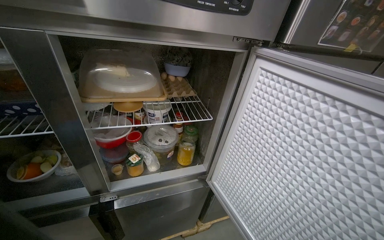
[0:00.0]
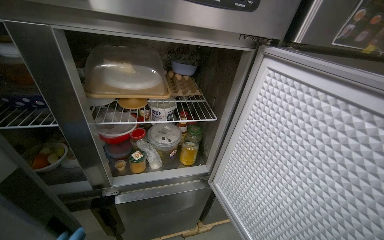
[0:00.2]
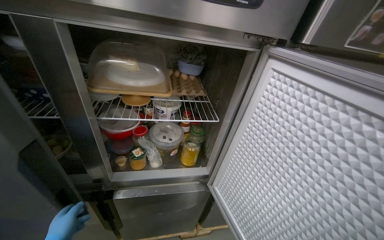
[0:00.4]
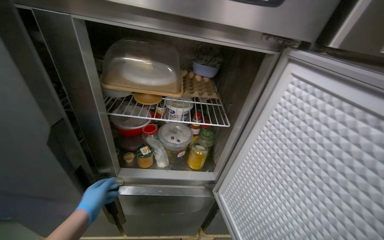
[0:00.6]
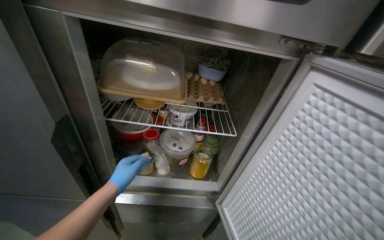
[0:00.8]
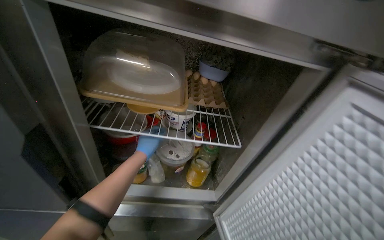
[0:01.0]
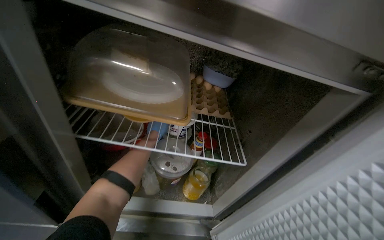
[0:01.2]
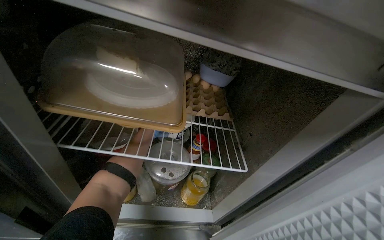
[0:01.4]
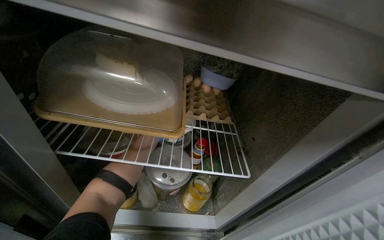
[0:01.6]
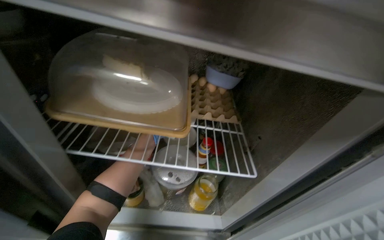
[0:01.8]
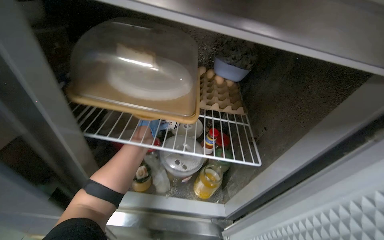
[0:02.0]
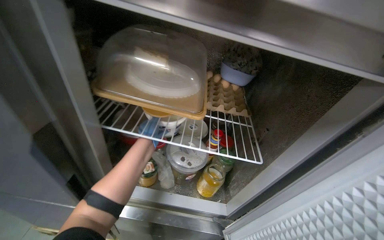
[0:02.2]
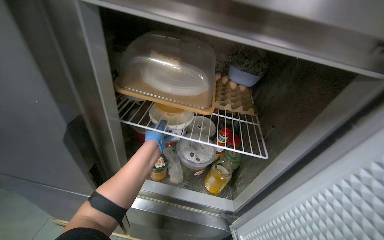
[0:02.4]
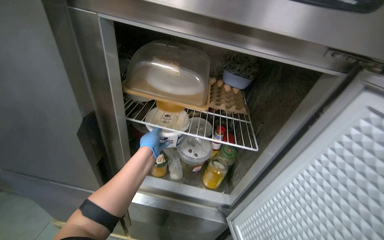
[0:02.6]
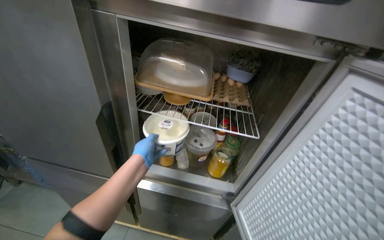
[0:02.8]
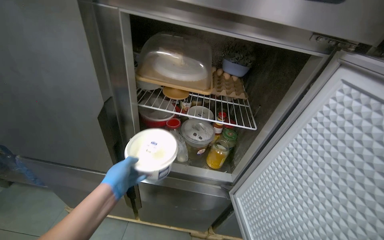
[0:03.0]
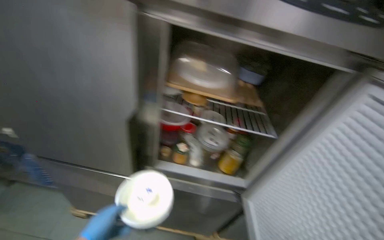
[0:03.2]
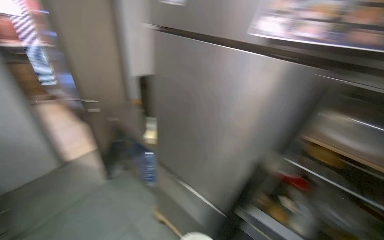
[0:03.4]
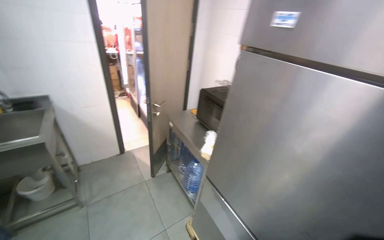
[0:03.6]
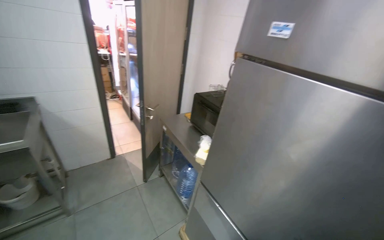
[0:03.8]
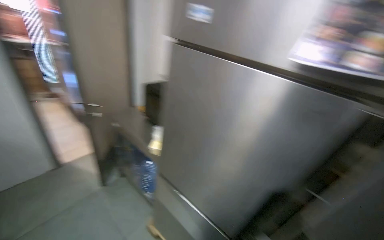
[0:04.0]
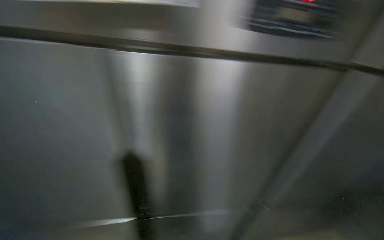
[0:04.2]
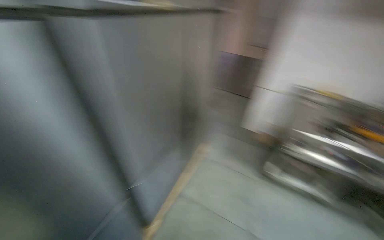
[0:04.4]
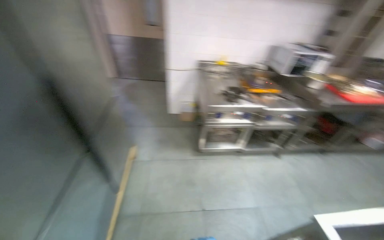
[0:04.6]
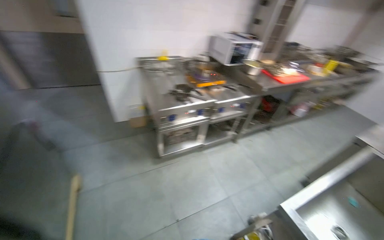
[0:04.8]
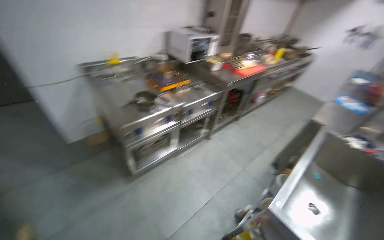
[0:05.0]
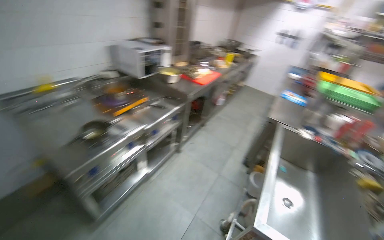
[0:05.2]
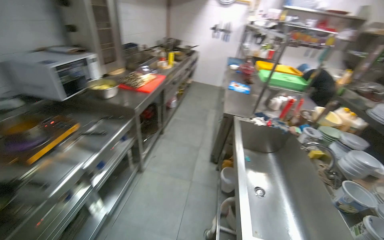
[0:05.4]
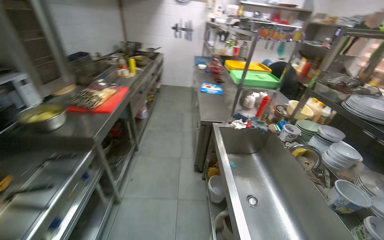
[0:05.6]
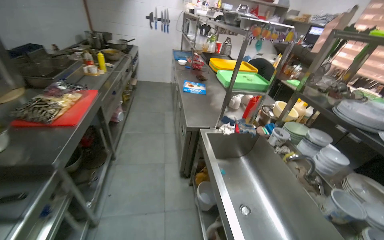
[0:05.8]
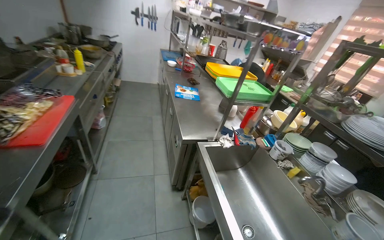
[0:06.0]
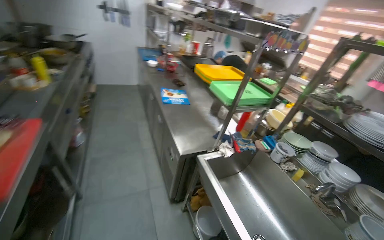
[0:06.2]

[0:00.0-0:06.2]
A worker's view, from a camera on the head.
Job: preparing food.
The whole recording: Taking components from refrigerator. The worker takes the required components from the refrigerator.
0:04.6 to 0:06.2: The head travels about 1.5 m. The head turns to the right by roughly 105 degrees.

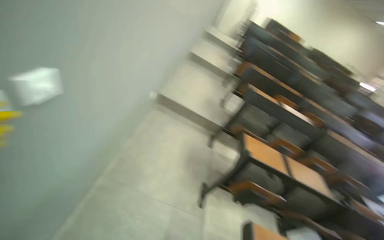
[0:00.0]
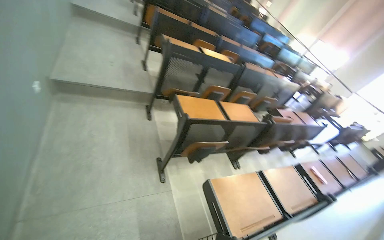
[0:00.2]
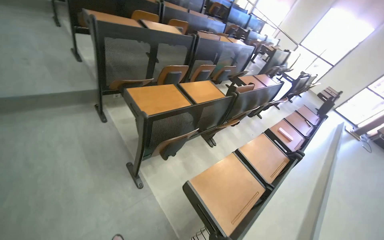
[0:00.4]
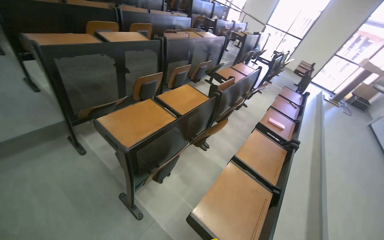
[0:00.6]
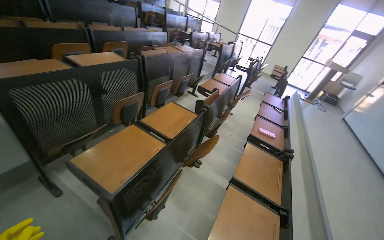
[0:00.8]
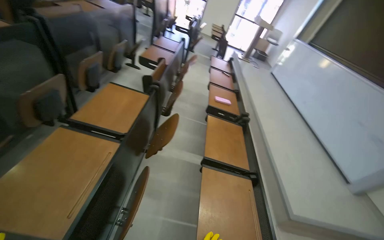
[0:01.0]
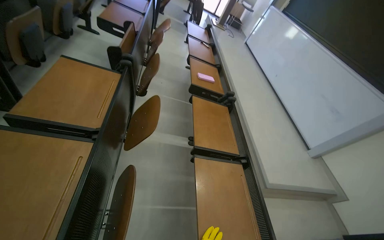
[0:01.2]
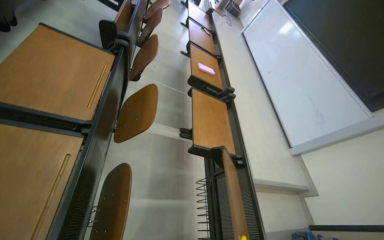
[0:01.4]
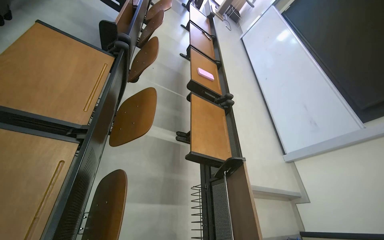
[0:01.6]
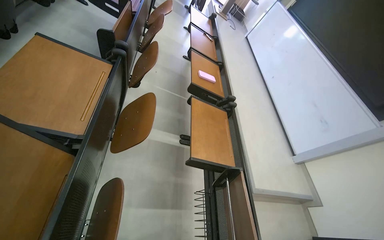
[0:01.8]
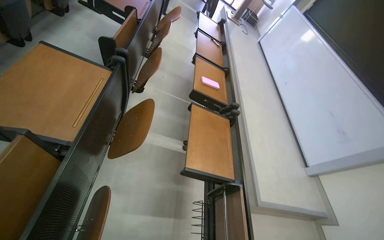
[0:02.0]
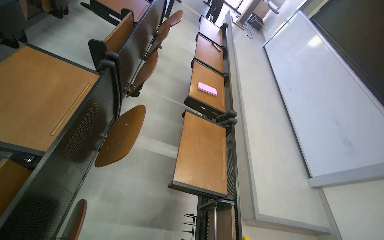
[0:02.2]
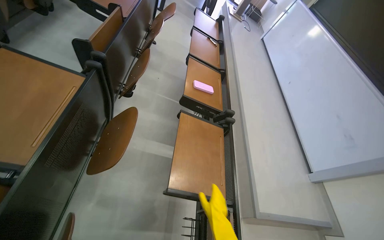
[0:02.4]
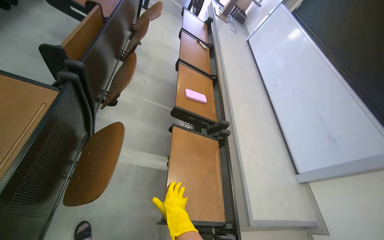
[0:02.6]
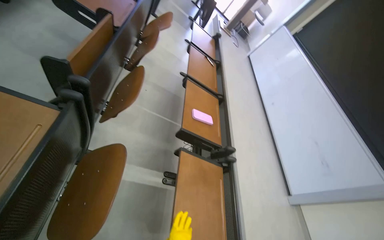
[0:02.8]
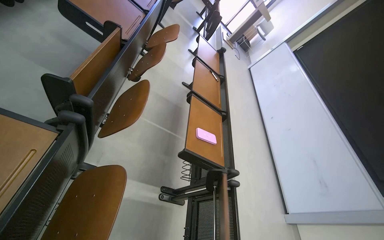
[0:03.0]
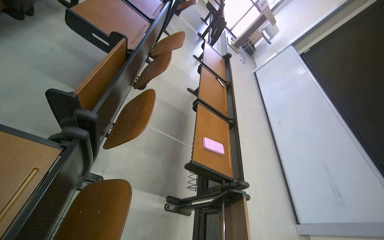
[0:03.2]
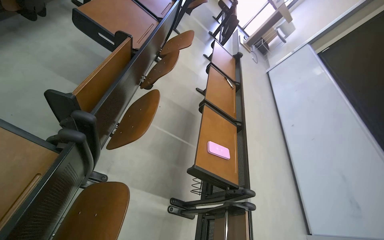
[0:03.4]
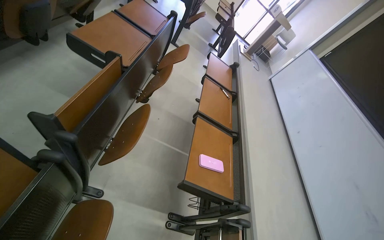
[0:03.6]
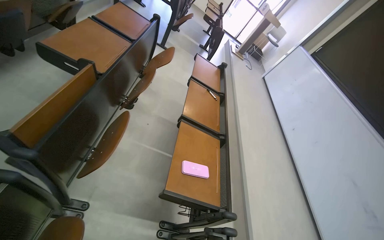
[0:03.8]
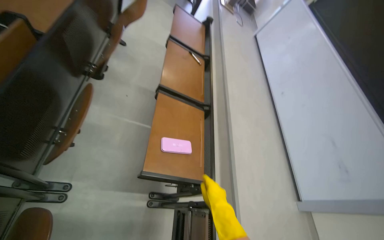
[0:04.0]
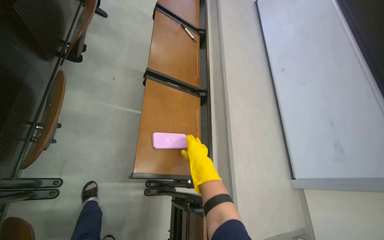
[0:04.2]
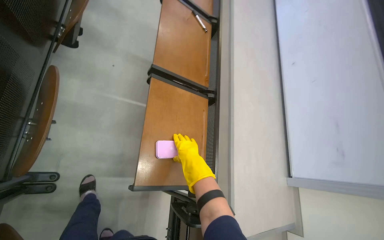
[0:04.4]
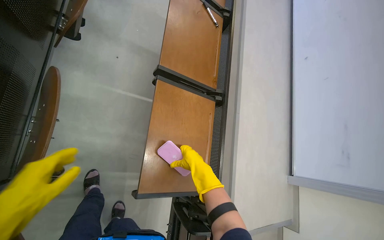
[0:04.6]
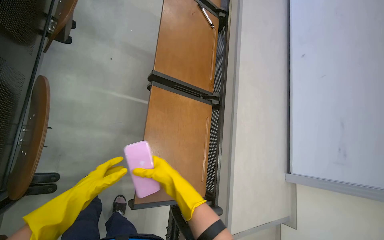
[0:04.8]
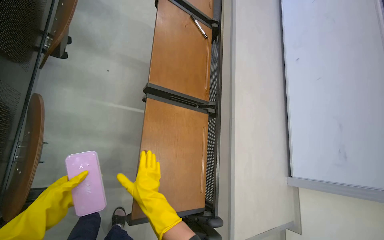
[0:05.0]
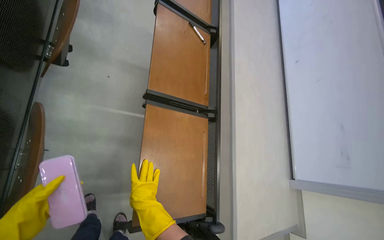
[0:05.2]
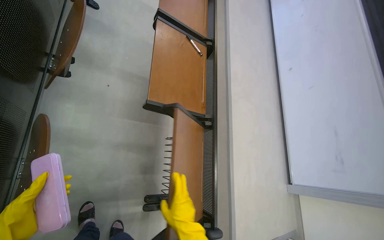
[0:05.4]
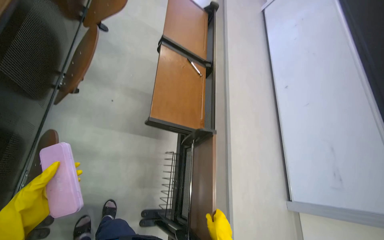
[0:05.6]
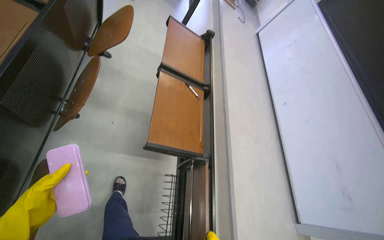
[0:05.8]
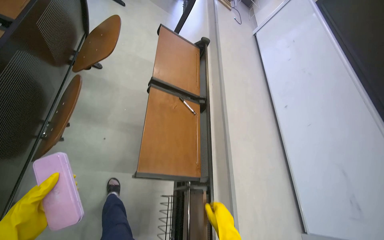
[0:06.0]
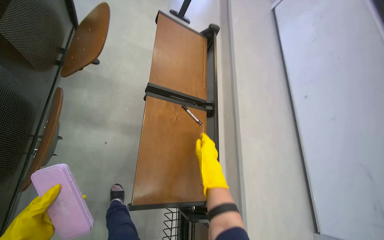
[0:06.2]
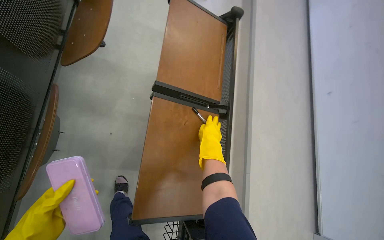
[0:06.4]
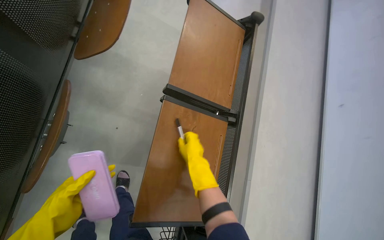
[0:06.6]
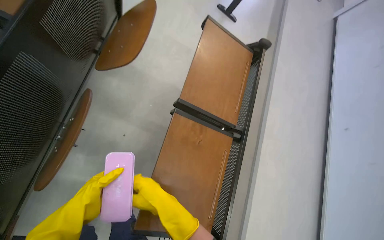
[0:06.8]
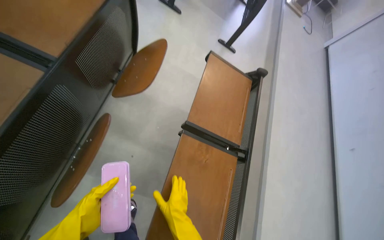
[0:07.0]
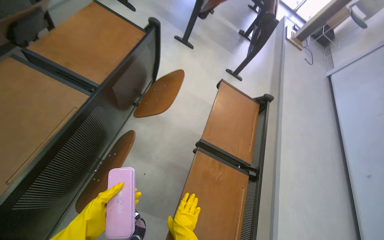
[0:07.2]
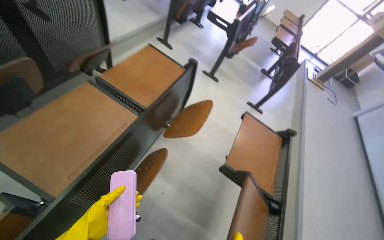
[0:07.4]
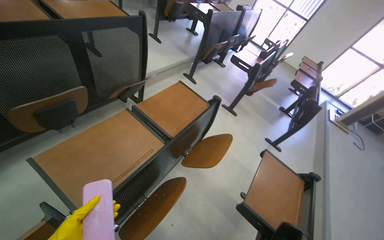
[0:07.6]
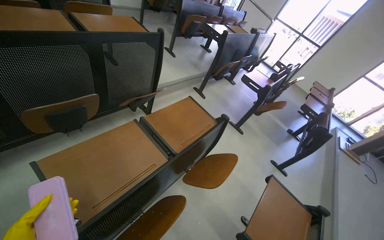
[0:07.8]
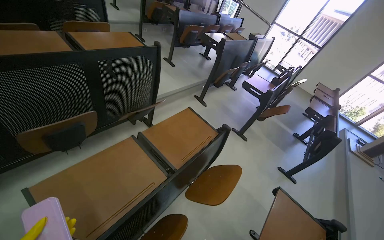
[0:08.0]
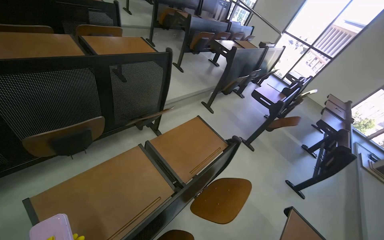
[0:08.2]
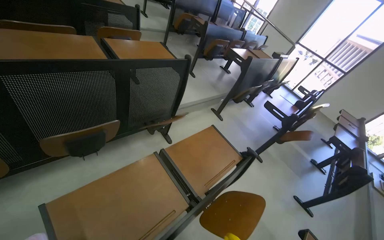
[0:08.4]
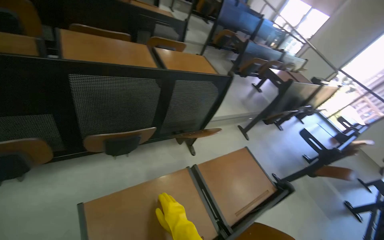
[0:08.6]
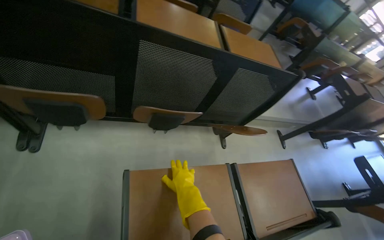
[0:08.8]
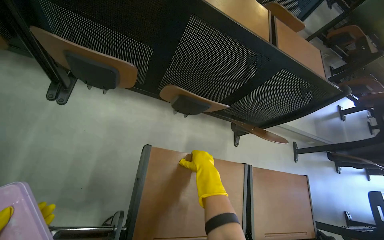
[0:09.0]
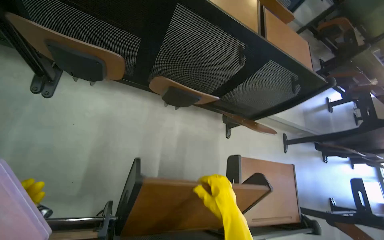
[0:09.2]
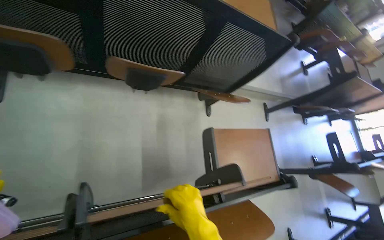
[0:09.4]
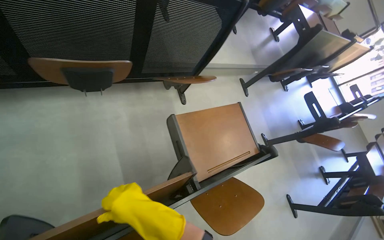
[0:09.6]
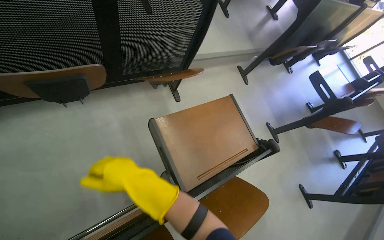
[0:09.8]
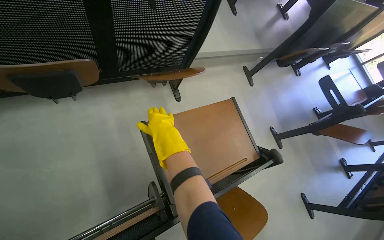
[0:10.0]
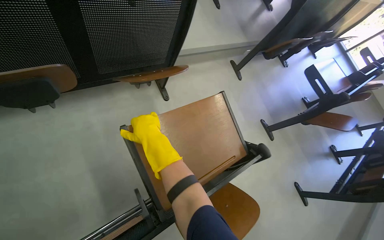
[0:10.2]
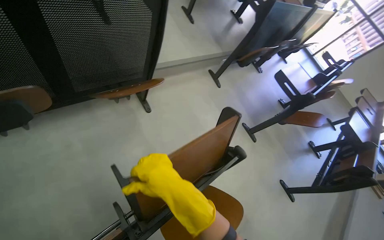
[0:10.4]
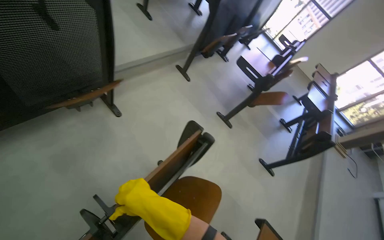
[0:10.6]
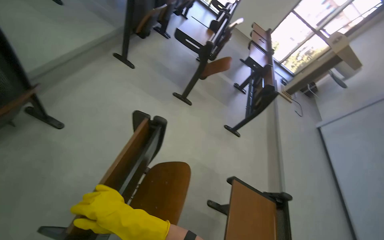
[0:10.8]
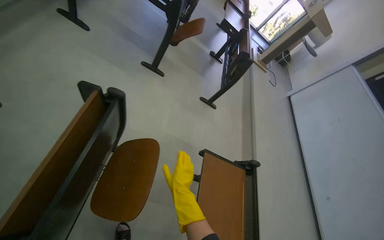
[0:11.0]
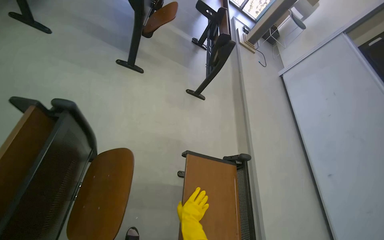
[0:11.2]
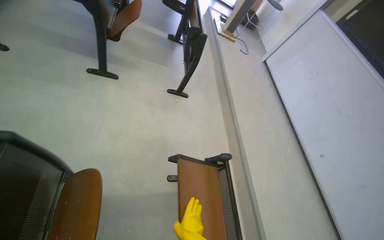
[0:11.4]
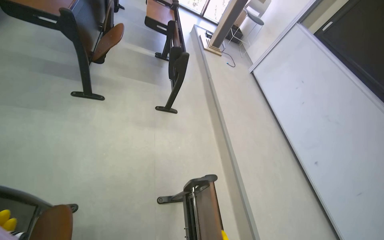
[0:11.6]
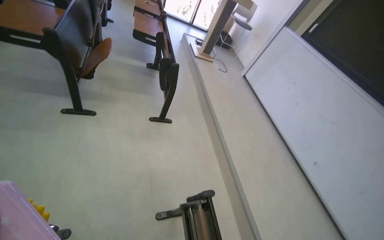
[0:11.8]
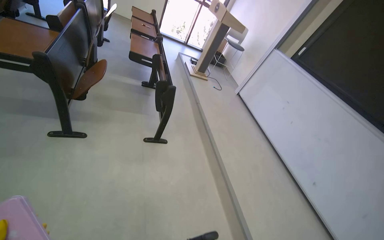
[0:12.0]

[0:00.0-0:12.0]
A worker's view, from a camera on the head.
Job: organizing items.
The whole recording: Folding down desks. The worker folds down the desks.
0:00.0 to 0:01.6: The camera is carried about 1.5 m. The head turns to the right by about 100 degrees. The view tips downward by approximately 50 degrees.
0:01.6 to 0:03.0: The camera travels approximately 60 cm.
0:03.0 to 0:04.4: The camera is carried approximately 60 cm. The view tips downward by roughly 20 degrees.
0:06.0 to 0:07.6: The head rotates some 35 degrees to the left. The camera pitches upward, by some 30 degrees.
0:07.6 to 0:09.0: The wearer moves some 50 cm. The head rotates roughly 55 degrees to the left.
0:09.0 to 0:10.4: The head travels approximately 60 cm. The head turns to the right by roughly 40 degrees.
0:10.4 to 0:12.0: The camera is carried some 80 cm. The wearer looks approximately 60 degrees further to the right.

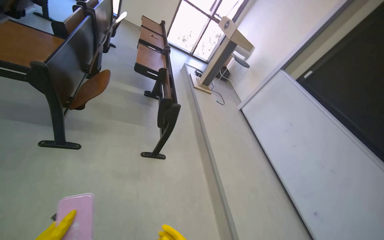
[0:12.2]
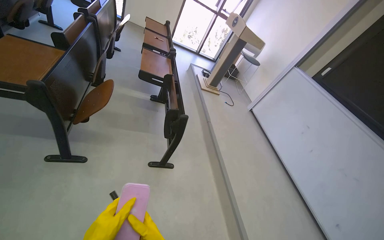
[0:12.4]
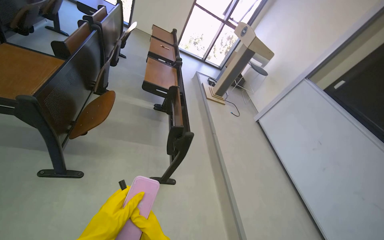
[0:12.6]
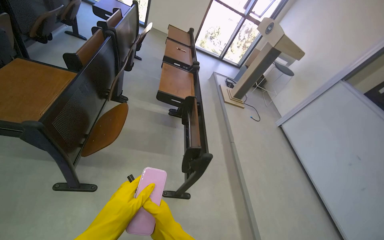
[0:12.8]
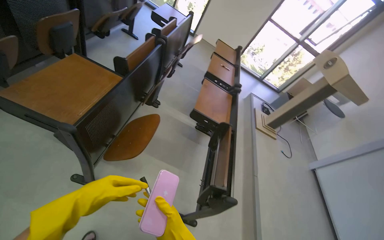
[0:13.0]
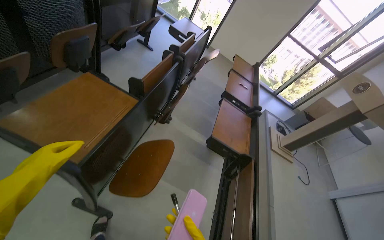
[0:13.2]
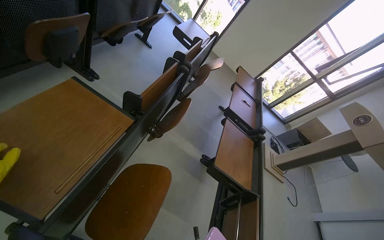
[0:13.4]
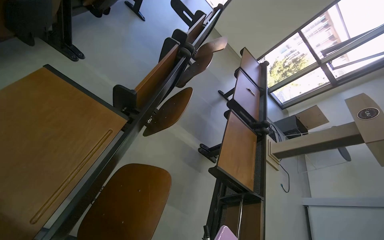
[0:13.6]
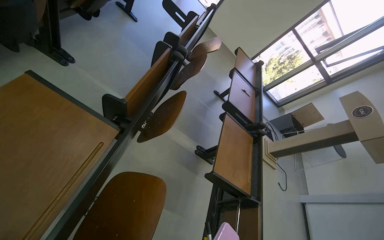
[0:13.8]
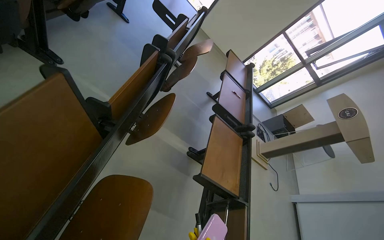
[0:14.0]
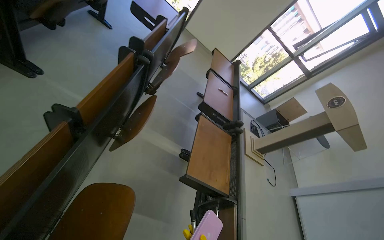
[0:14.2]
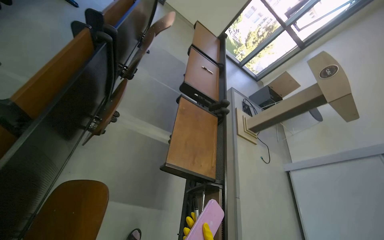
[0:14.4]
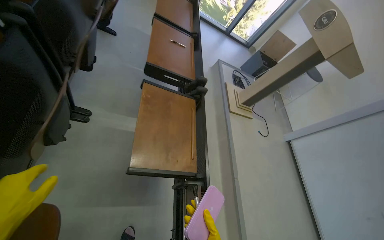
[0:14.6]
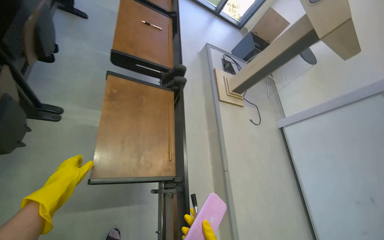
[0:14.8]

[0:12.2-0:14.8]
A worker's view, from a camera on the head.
Job: organizing items.
The whole recording: Folding down desks. The worker folds down the desks.
0:12.2 to 0:13.4: The head travels some 1 m. The head turns to the left by some 30 degrees.
0:13.4 to 0:14.8: The wearer moves approximately 70 cm. The wearer looks roughly 25 degrees further downward.
